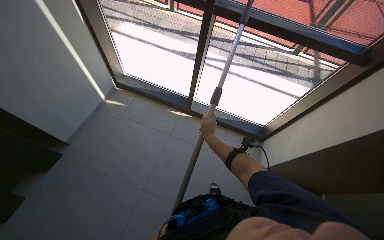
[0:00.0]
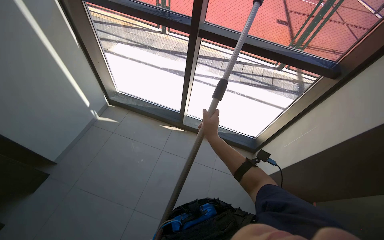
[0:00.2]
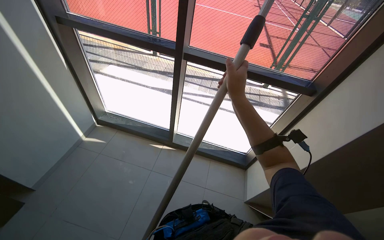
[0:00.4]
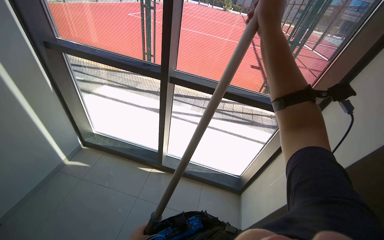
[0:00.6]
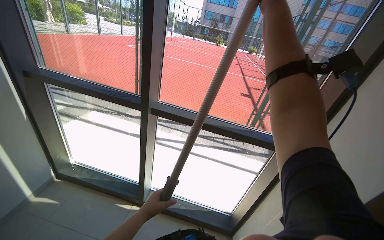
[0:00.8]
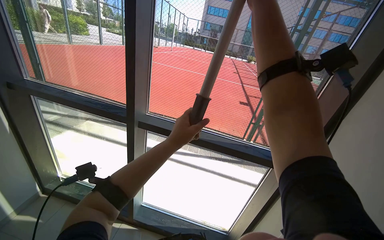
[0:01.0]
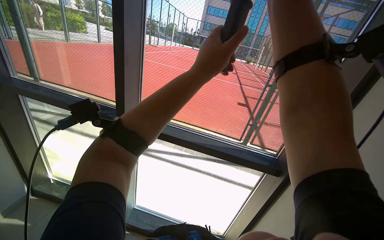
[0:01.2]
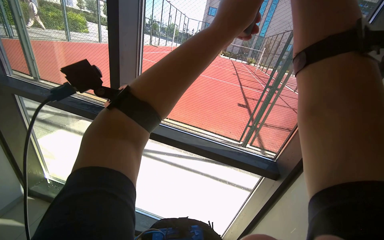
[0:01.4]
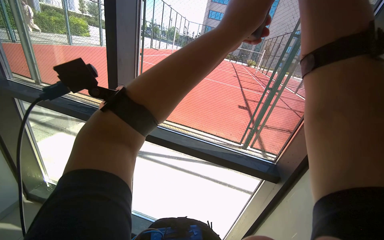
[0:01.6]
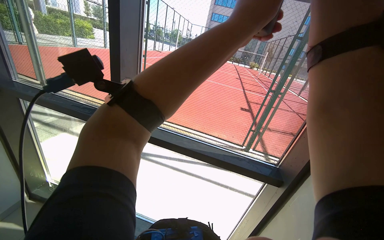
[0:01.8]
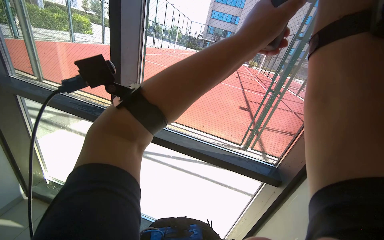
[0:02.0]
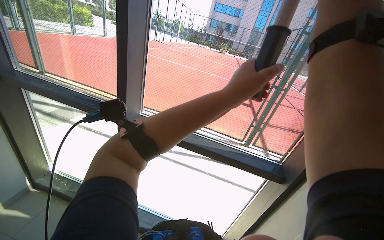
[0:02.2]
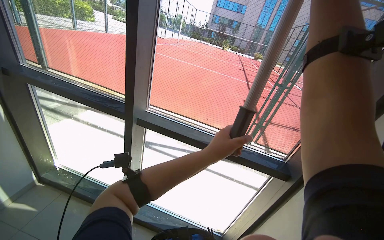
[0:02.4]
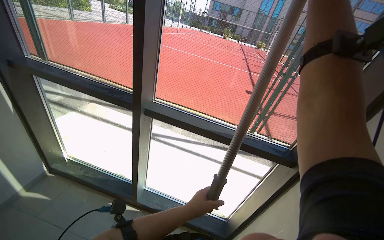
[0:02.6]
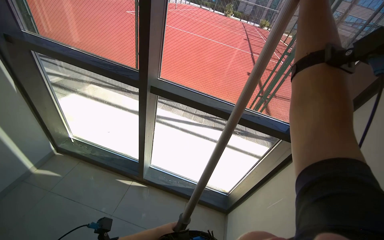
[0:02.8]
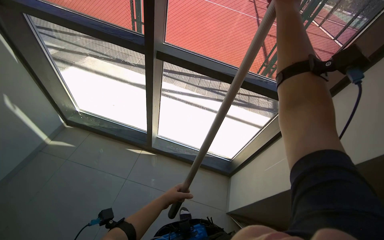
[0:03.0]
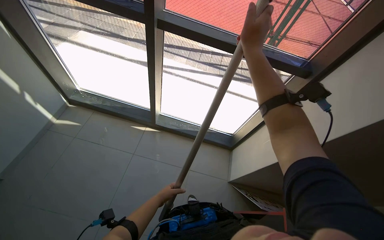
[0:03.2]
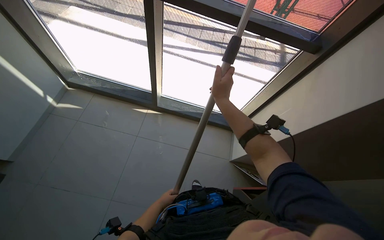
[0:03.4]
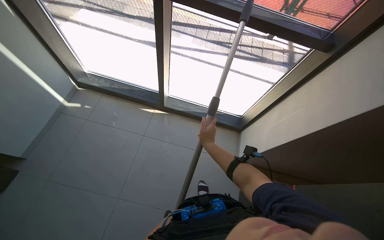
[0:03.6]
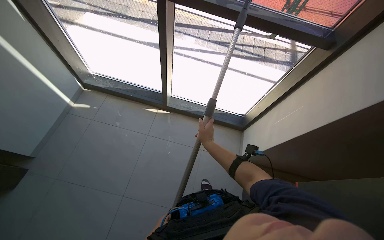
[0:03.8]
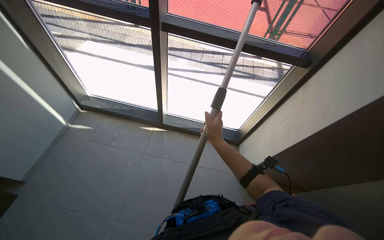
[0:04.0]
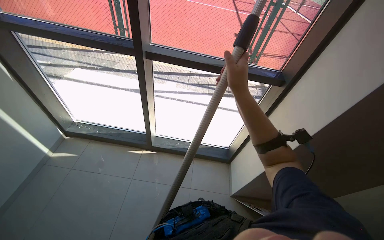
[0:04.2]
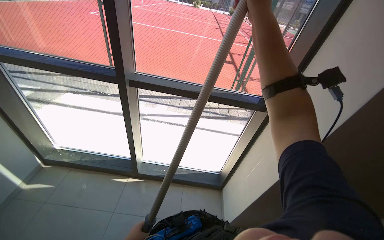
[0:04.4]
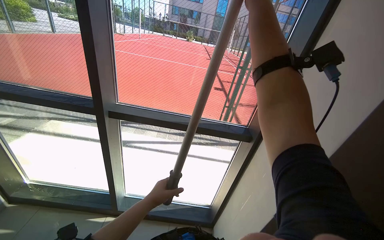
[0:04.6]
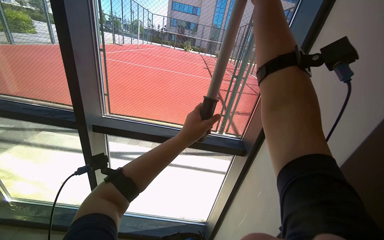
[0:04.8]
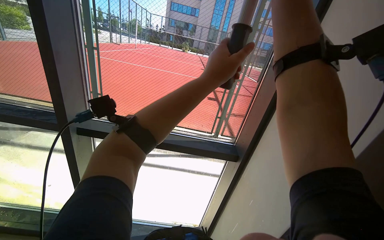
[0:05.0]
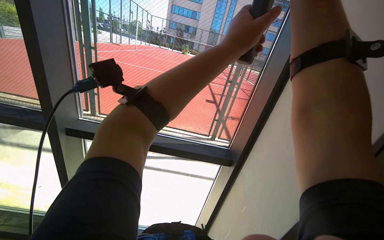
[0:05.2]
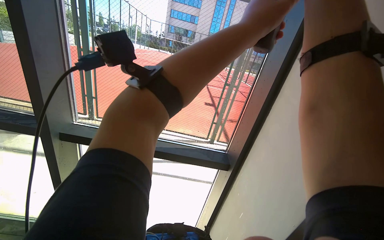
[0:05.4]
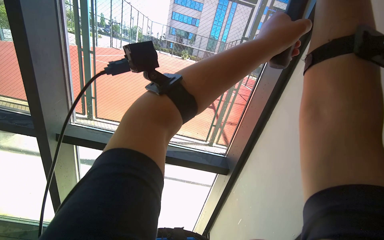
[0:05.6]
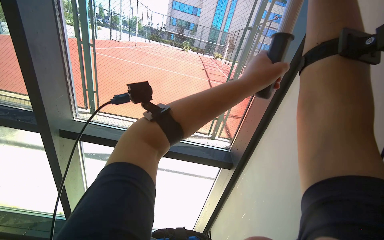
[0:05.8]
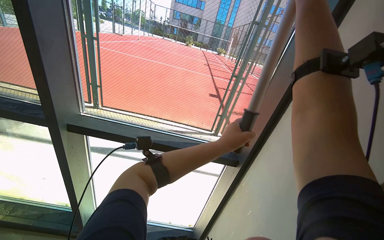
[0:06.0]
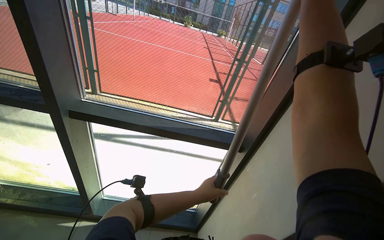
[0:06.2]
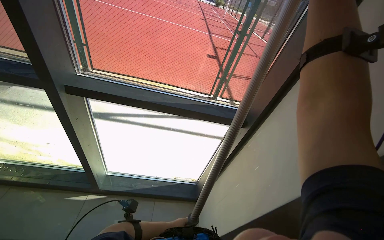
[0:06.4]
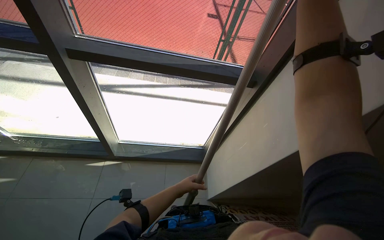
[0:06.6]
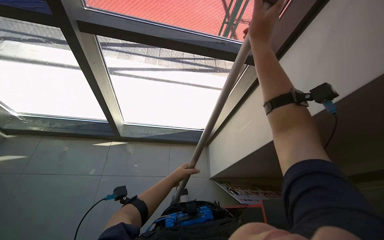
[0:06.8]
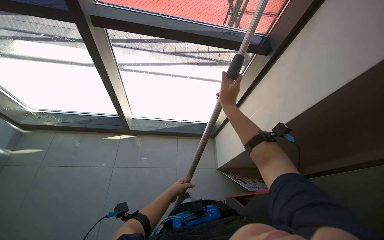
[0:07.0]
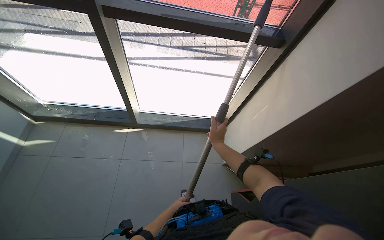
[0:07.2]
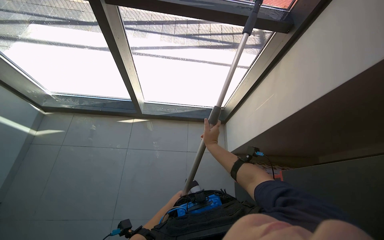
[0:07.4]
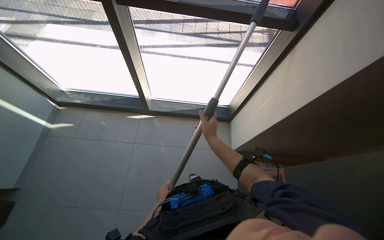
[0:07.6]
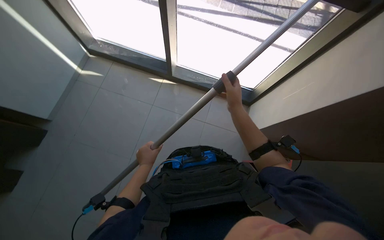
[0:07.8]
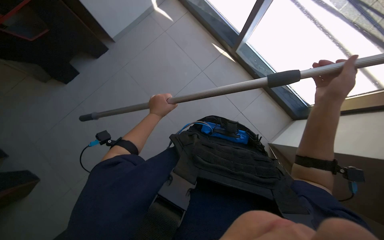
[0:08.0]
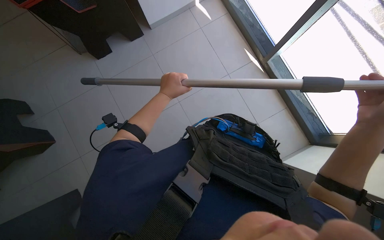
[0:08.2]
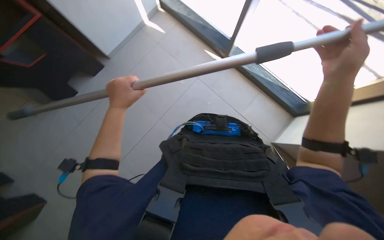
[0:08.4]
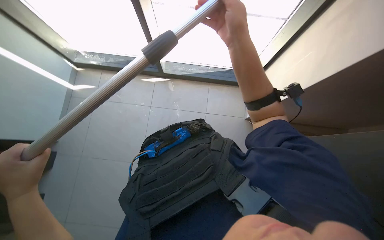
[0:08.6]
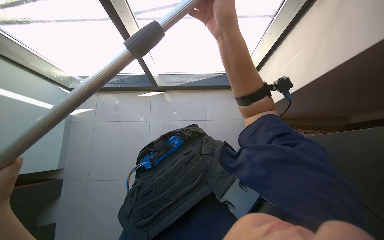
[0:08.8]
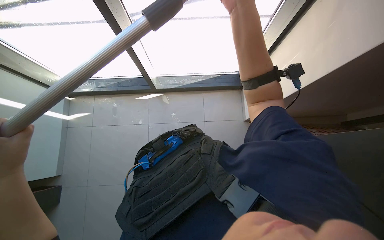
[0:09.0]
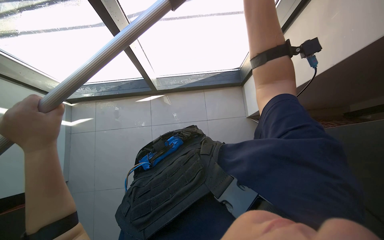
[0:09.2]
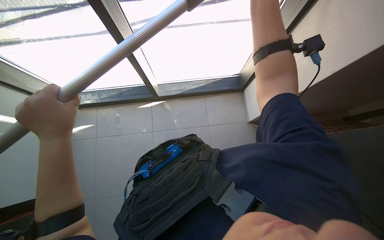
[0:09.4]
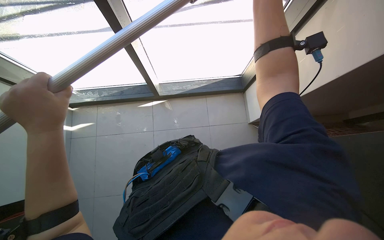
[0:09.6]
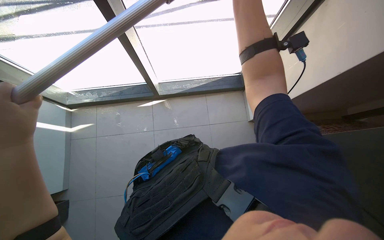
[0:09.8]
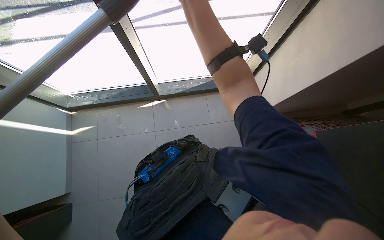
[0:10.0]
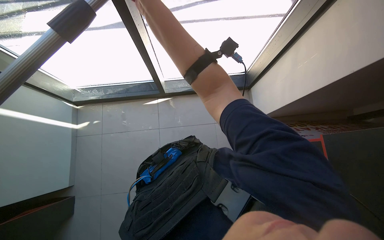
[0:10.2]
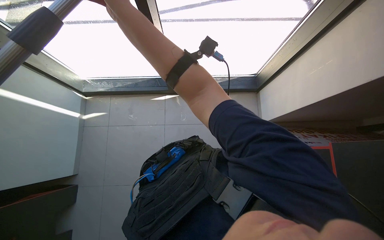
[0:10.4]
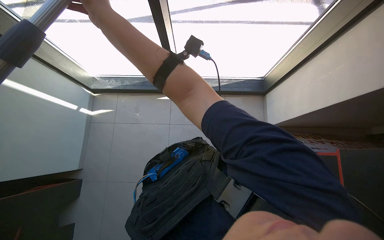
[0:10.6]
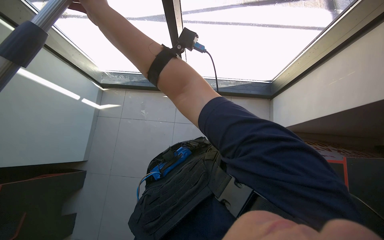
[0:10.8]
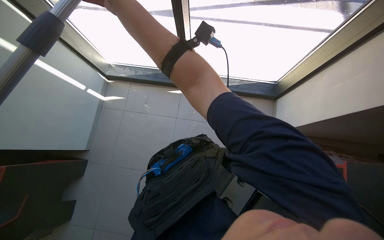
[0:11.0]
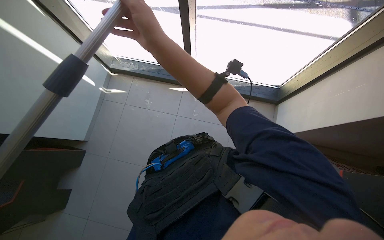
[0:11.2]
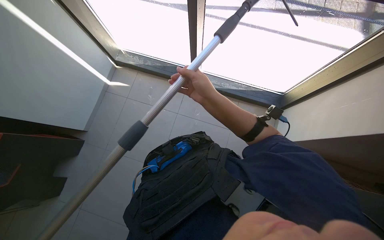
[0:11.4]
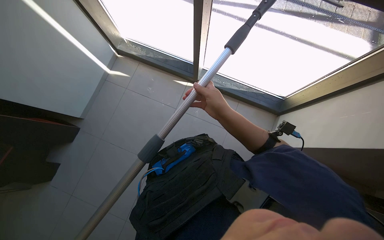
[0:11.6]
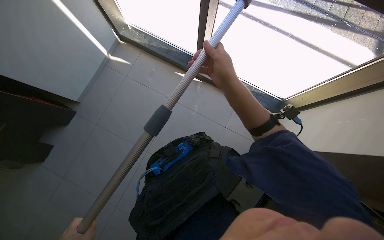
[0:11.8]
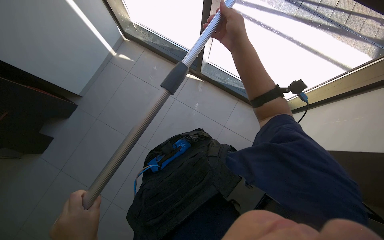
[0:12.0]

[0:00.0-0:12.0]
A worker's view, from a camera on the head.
Job: cleaning windows.
The whole recording: Cleaning windows with pole. The worker cleans the windows using a long pole with a cleaning head.
0:00.0 to 0:01.6: The camera travels roughly 40 cm. The view tilts about 35 degrees upward.
0:01.6 to 0:03.0: The view tips downward by about 25 degrees. The left hand travels down the picture and to the left by roughly 80 cm.
0:06.0 to 0:07.6: The camera pitches downward, by about 40 degrees.
0:10.4 to 0:12.0: Everything in view rotates approximately 30 degrees clockwise.

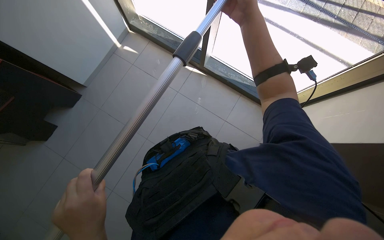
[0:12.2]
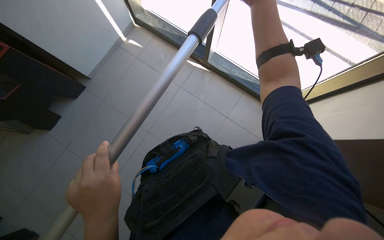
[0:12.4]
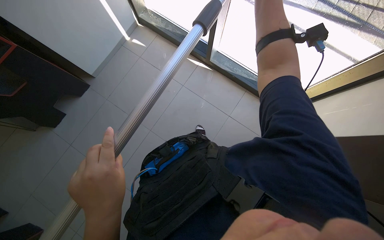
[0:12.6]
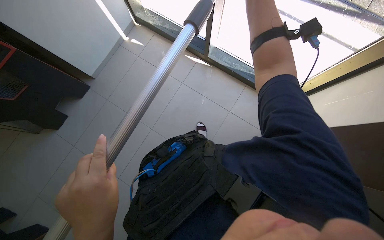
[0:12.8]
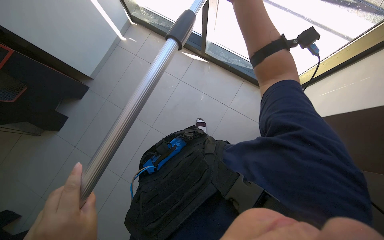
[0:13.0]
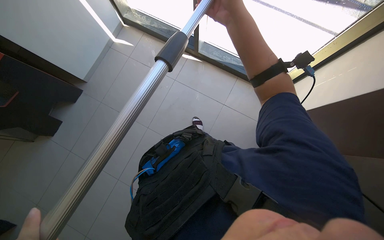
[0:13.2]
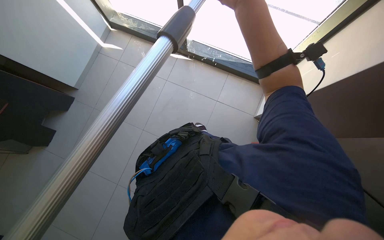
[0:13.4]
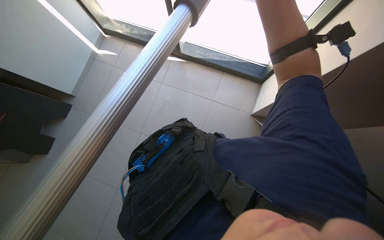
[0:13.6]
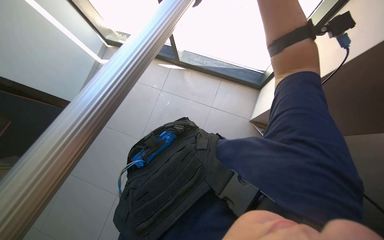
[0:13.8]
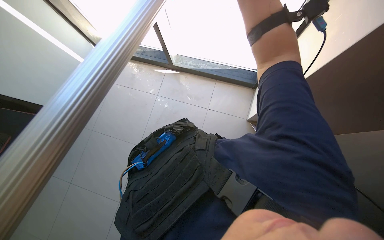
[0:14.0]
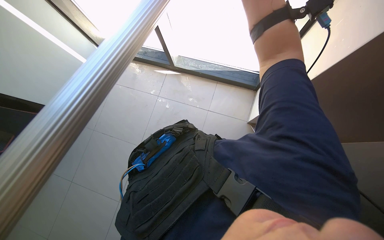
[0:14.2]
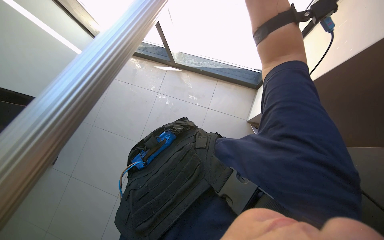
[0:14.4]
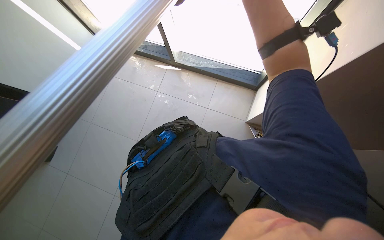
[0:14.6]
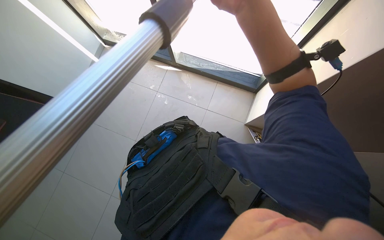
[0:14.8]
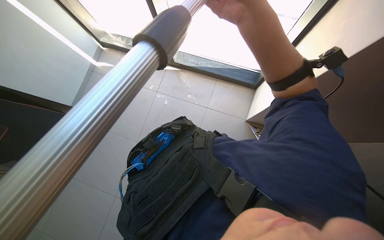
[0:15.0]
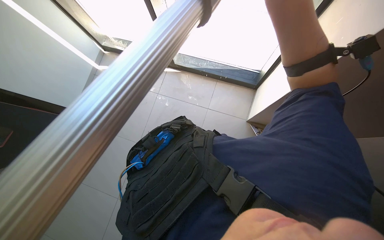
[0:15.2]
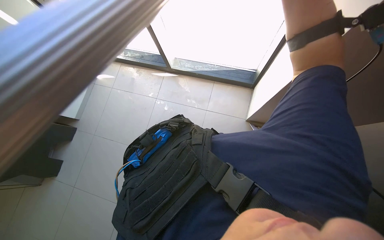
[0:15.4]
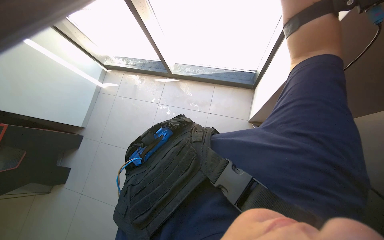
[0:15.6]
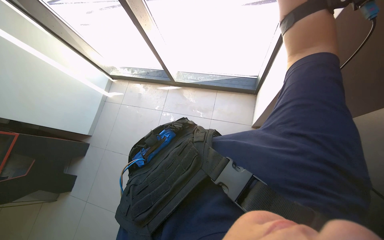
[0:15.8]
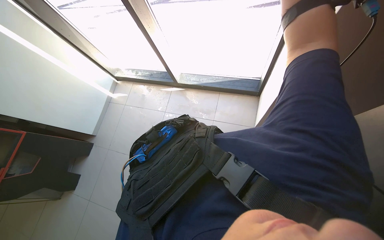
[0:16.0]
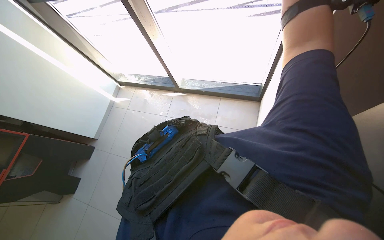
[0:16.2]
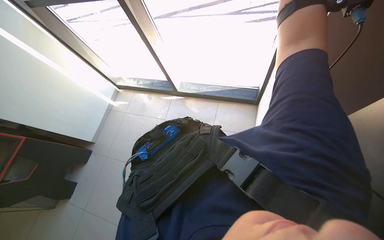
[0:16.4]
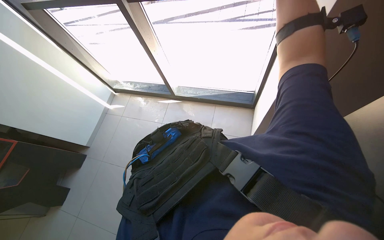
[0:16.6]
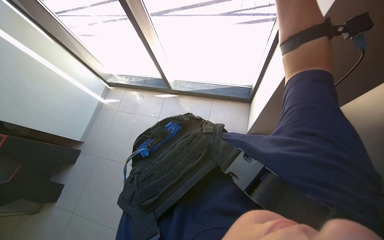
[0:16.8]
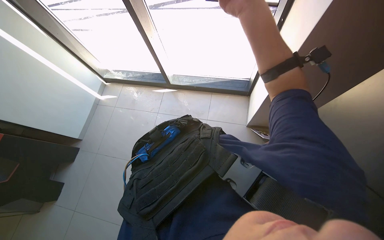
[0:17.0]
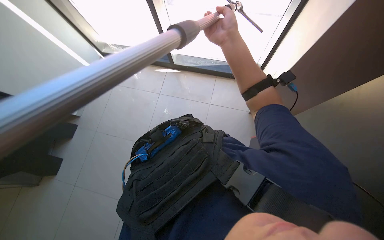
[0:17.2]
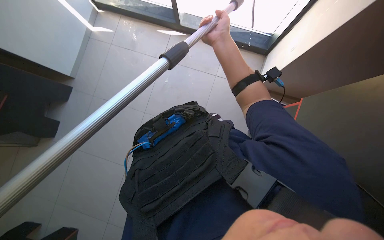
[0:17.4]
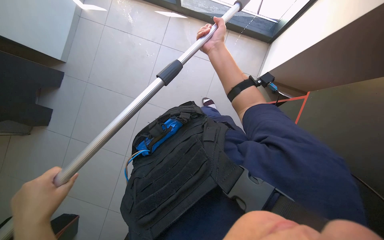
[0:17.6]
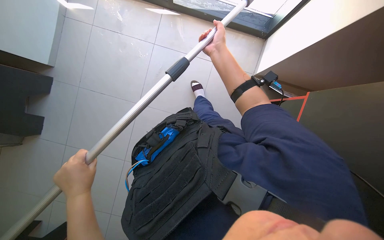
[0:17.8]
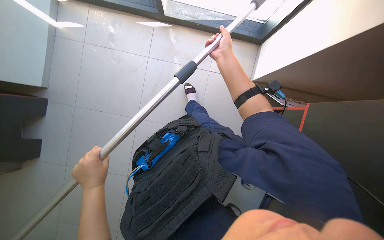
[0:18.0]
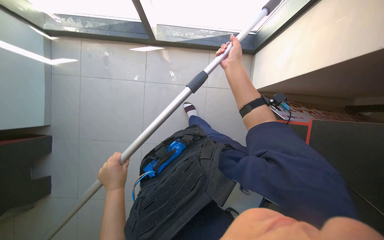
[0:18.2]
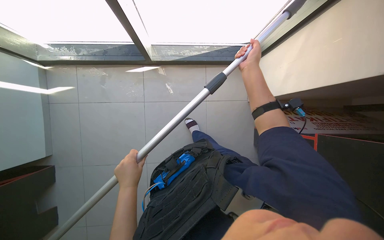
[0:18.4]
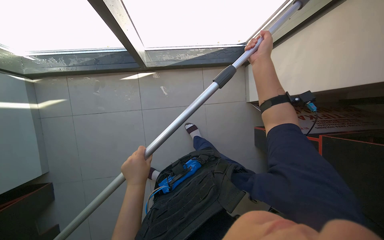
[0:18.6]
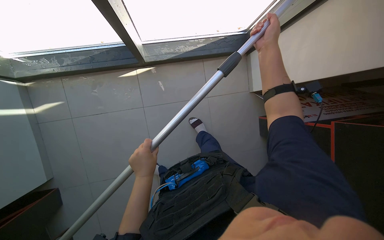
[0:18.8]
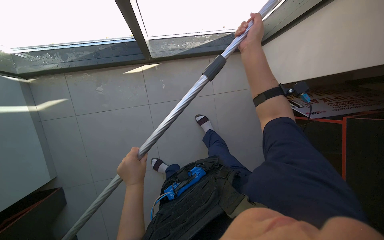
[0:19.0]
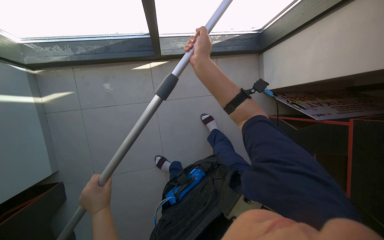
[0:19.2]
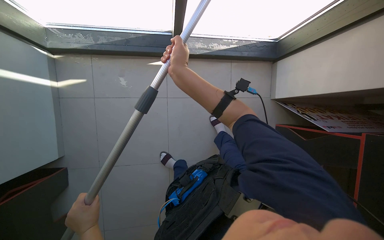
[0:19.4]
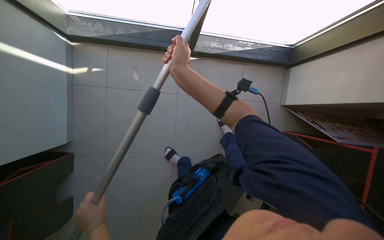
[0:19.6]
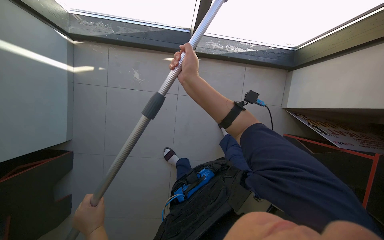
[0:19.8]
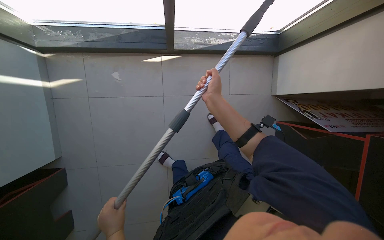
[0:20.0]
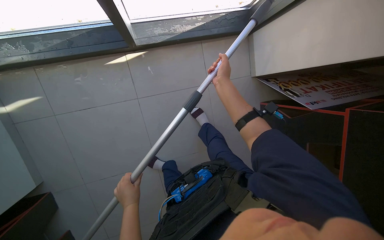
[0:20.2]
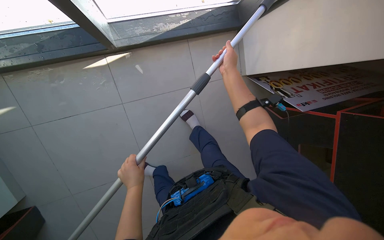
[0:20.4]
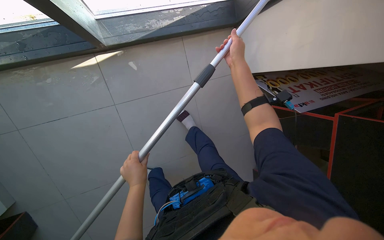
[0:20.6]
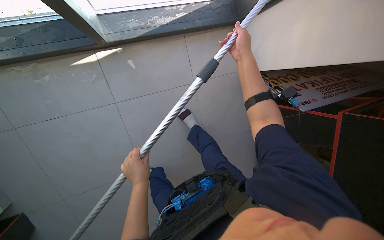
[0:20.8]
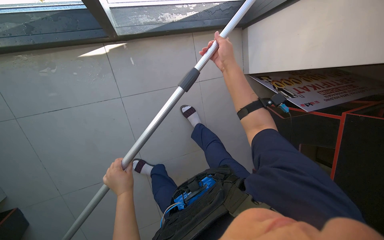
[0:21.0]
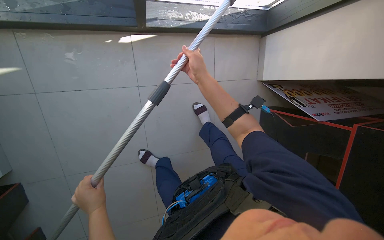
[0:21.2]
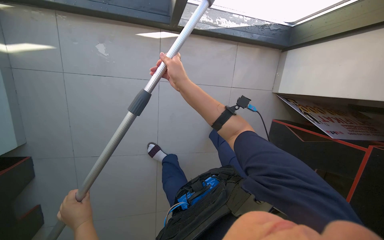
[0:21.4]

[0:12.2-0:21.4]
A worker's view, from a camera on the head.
Job: cleaning windows.
The whole recording: Cleaning windows with pole. The worker cleans the windows using a long pole with a cleaning head.
0:16.8 to 0:18.4: The view tips downward by approximately 25 degrees.
0:18.4 to 0:19.8: The right hand goes some 60 cm to the left. Meanwhile the left hand shifts some 40 cm to the left and down the picture.
0:19.8 to 0:21.4: The right hand goes to the right and returns, roughly 50 cm each way. Meanwhile the left hand reaches about 20 cm to the right, then returns.
